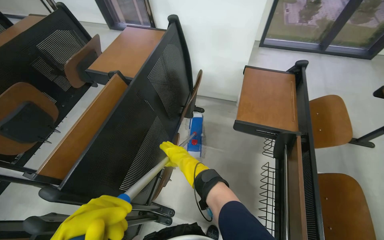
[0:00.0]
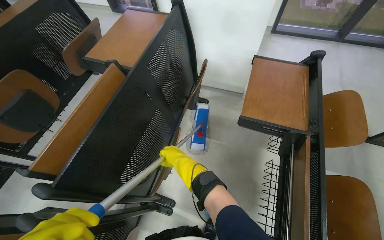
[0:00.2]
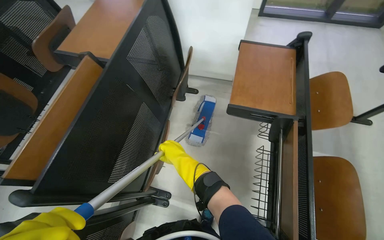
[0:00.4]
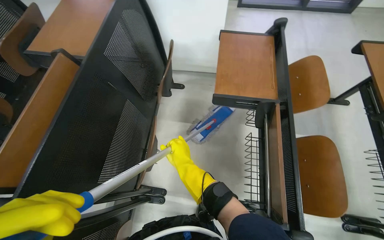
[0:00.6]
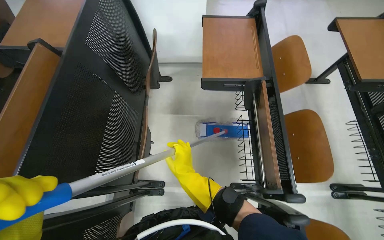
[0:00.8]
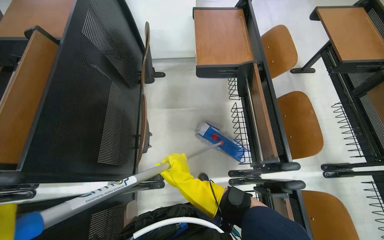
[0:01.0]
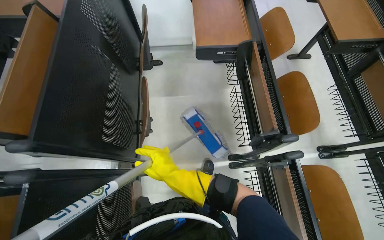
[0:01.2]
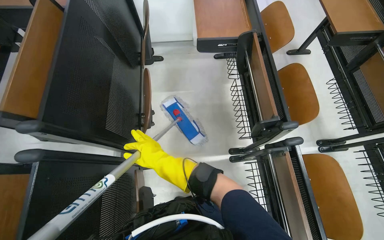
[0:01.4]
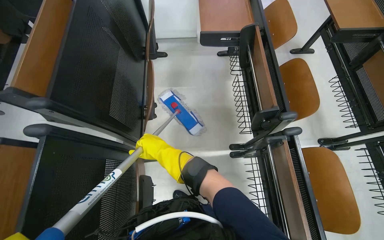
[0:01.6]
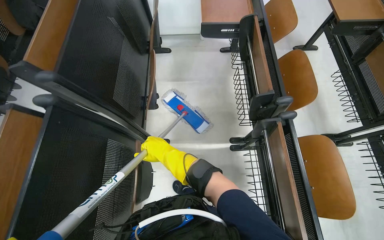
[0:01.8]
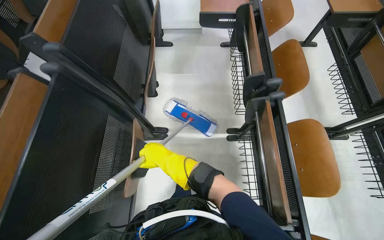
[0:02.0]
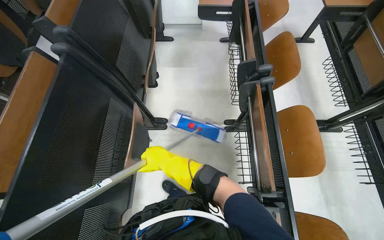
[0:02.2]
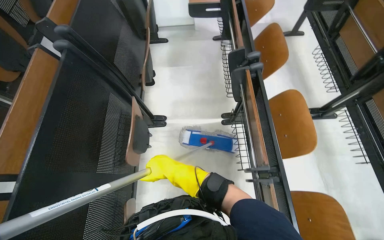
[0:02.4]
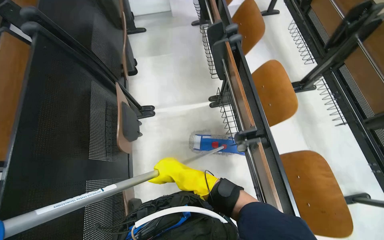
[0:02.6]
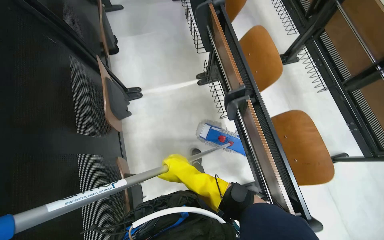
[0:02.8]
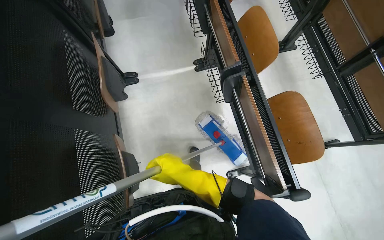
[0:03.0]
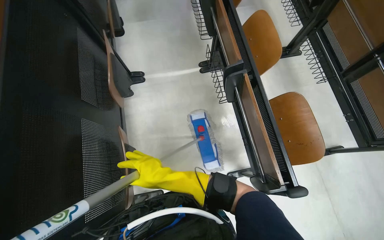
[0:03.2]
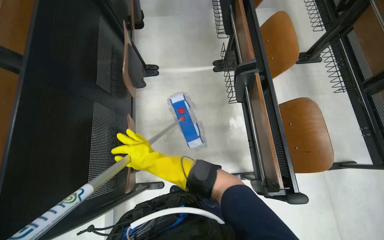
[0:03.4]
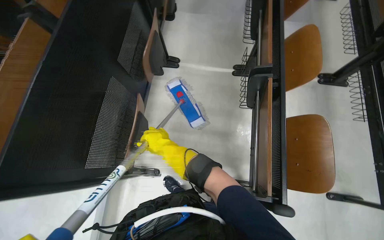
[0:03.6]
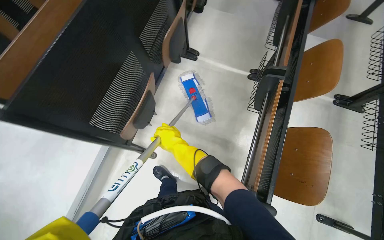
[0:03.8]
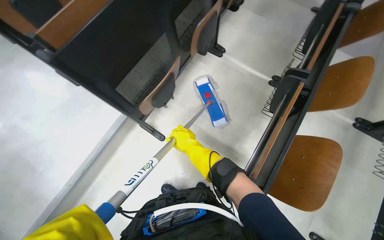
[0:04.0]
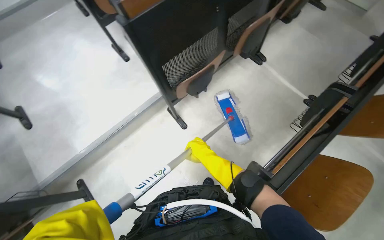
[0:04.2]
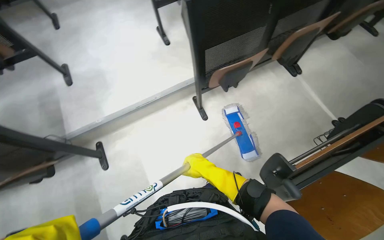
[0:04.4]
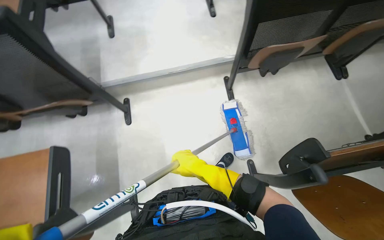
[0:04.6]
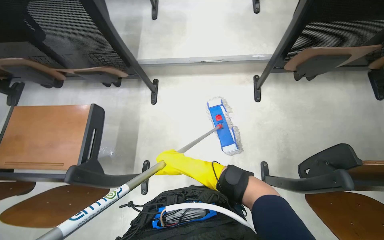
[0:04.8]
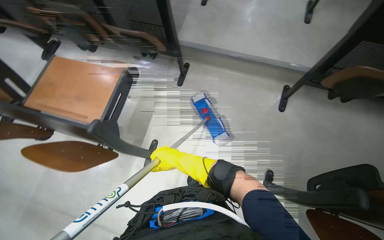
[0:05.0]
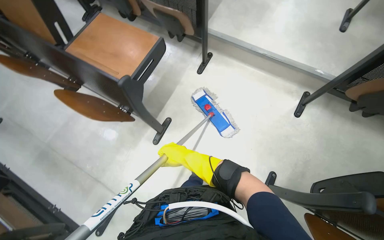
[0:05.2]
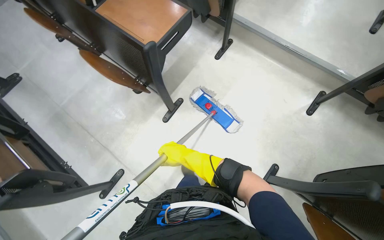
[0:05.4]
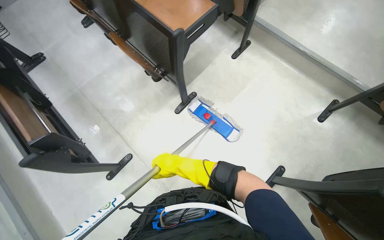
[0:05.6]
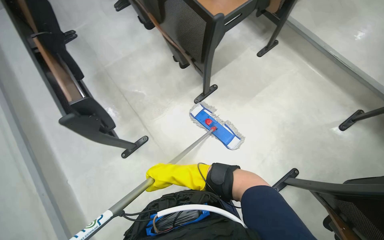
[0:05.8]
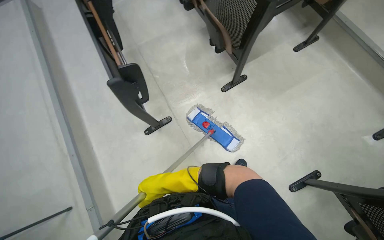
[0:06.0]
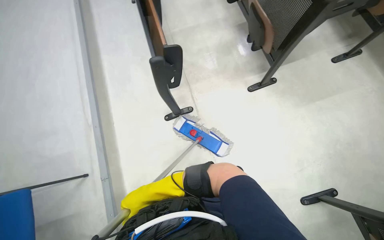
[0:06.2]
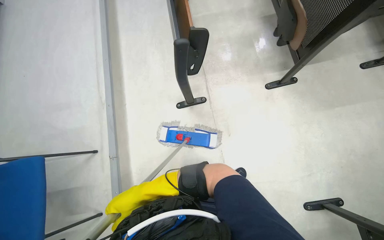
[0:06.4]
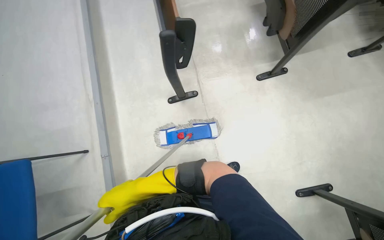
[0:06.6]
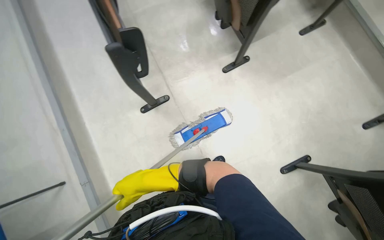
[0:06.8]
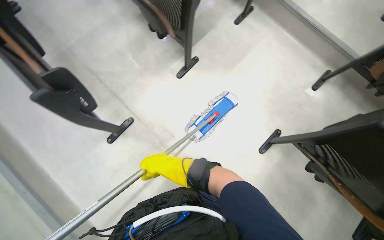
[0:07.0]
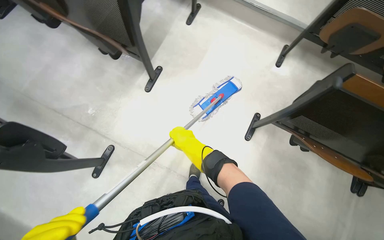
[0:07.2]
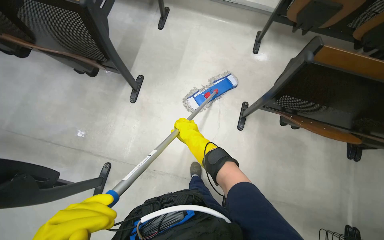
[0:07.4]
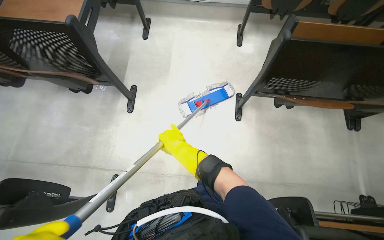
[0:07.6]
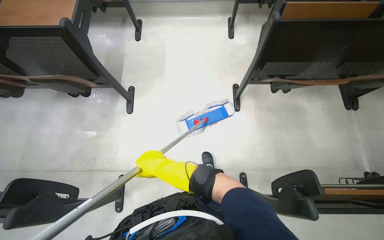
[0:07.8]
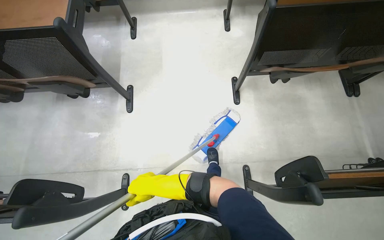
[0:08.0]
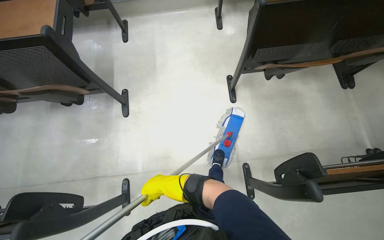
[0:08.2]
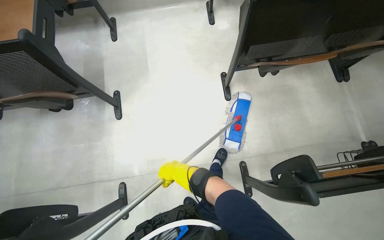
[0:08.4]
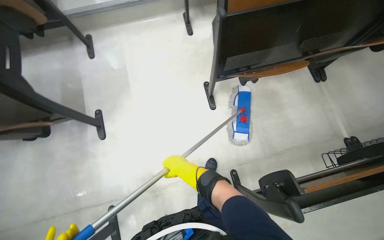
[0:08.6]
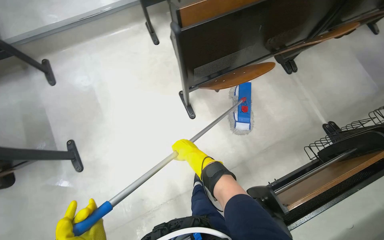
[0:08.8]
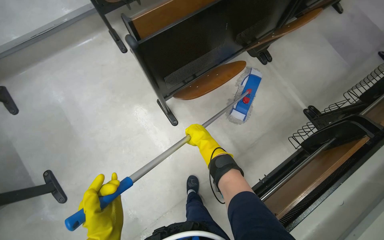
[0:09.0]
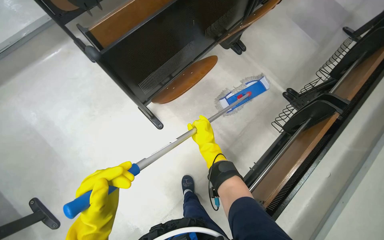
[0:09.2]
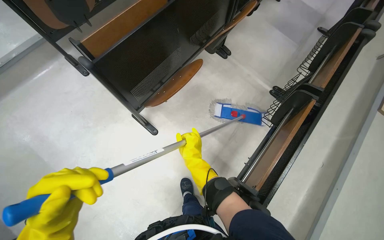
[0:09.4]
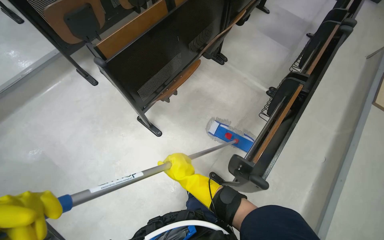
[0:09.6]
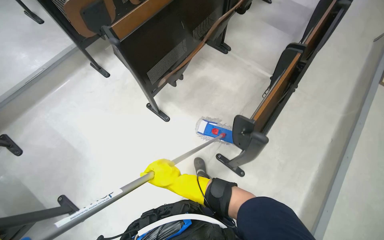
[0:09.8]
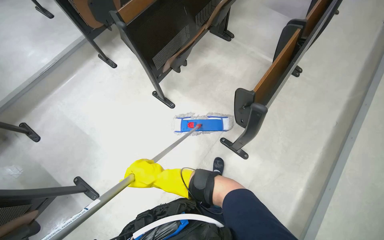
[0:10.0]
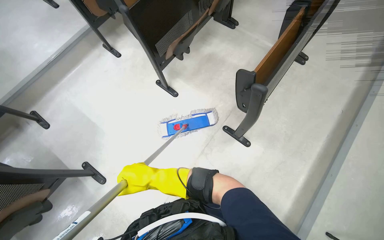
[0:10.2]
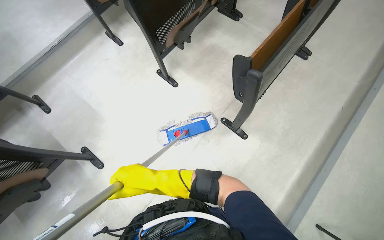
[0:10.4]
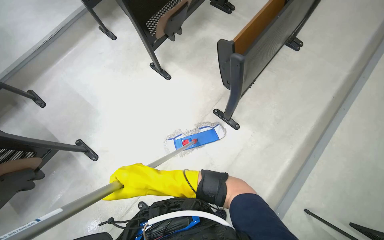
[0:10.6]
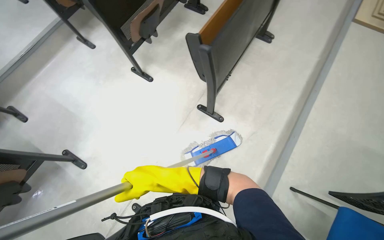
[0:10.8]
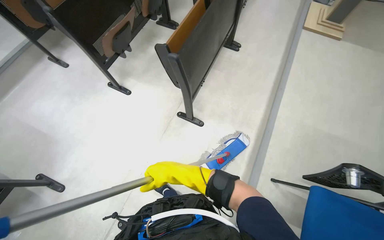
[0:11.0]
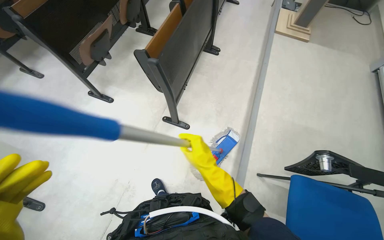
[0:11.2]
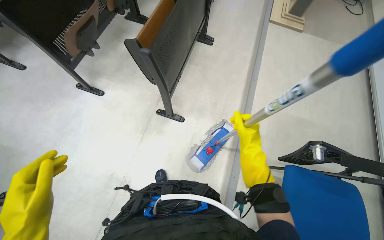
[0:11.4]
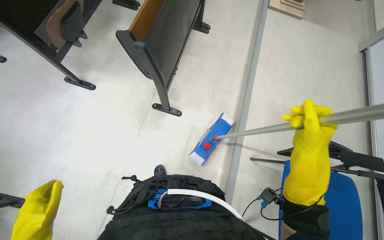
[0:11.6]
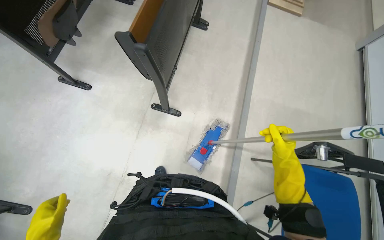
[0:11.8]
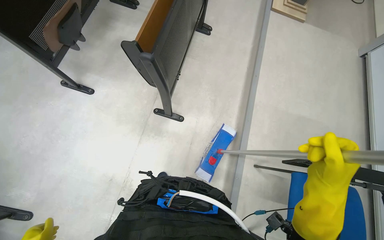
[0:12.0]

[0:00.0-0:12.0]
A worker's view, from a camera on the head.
Job: mopping floor.
The whole recording: Mopping lecture hall floor. The worker washes the mop, then mops the floor of the lecture hall, moving between rows of desks.
0.0 to 1.6 s: The wearer looks some 20 degrees further to the right. The camera pitches downward, by roughly 10 degrees.
1.6 to 3.0 s: The camera travels roughly 60 cm.
3.0 to 4.4 s: The wearer moves approximately 50 cm. The wearer looks some 80 degrees further to the left.
6.0 to 7.6 s: The head rotates about 55 degrees to the right.
7.6 to 9.0 s: The head rotates some 40 degrees to the right.
9.0 to 10.4 s: The camera is carried some 50 cm.
10.4 to 12.0 s: The wearer's head swings roughly 30 degrees to the right. The right hand moves to the right, approximately 60 cm.

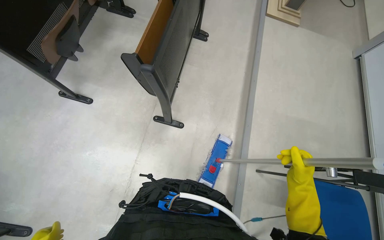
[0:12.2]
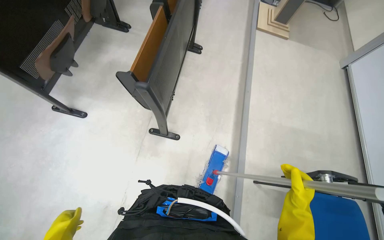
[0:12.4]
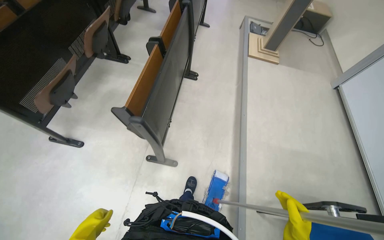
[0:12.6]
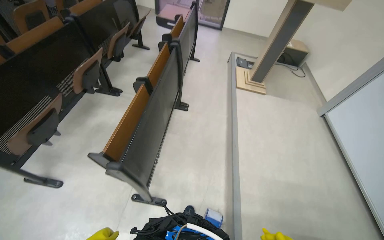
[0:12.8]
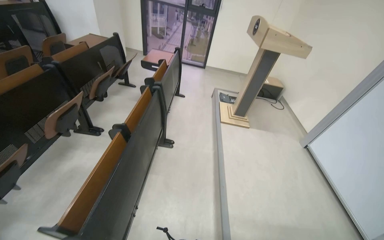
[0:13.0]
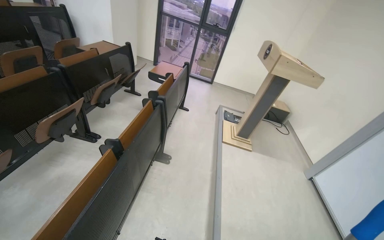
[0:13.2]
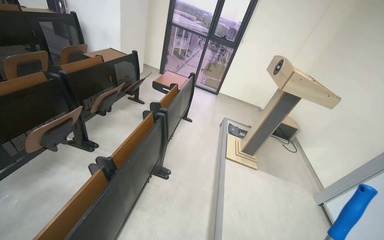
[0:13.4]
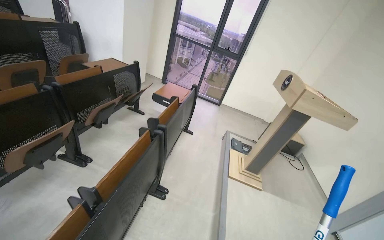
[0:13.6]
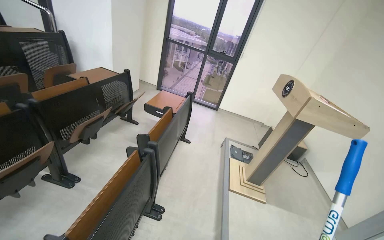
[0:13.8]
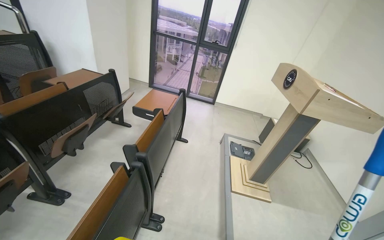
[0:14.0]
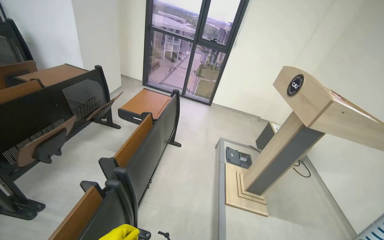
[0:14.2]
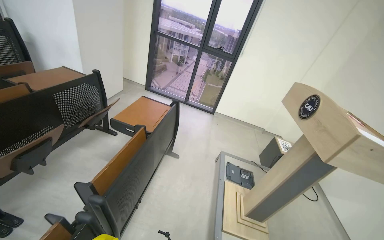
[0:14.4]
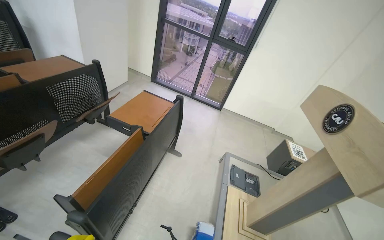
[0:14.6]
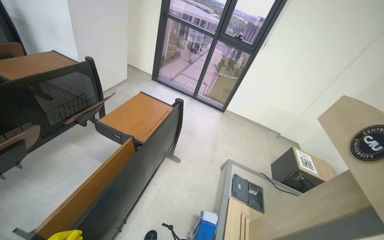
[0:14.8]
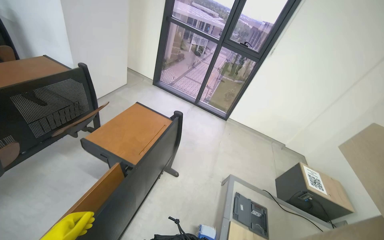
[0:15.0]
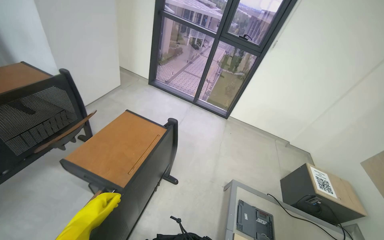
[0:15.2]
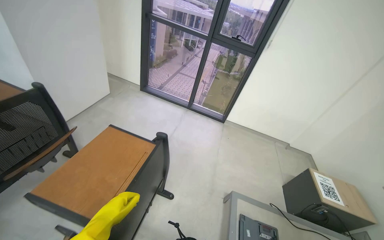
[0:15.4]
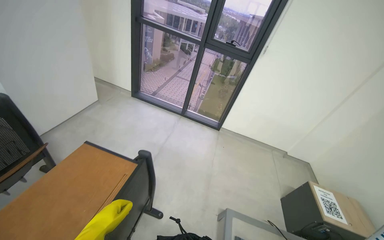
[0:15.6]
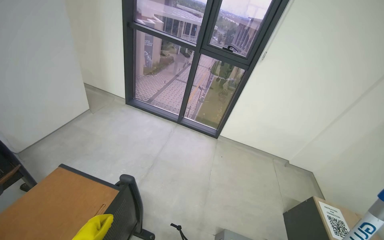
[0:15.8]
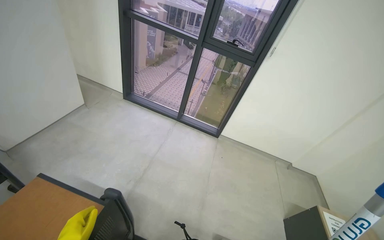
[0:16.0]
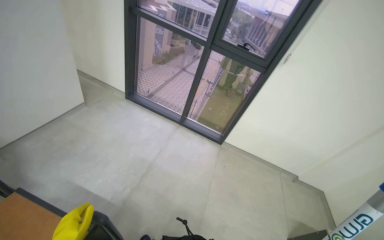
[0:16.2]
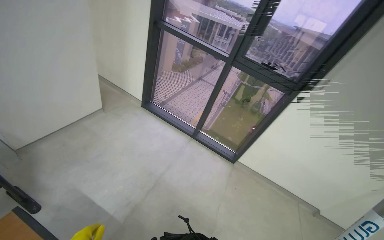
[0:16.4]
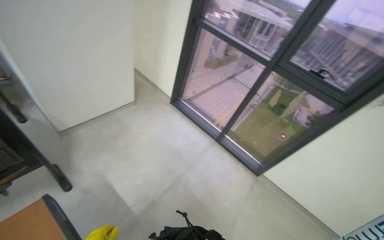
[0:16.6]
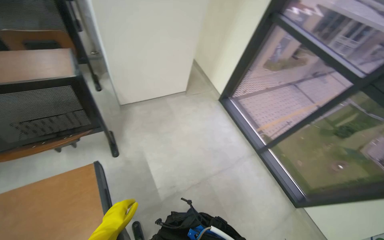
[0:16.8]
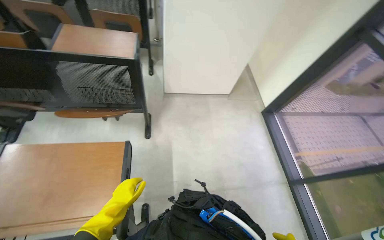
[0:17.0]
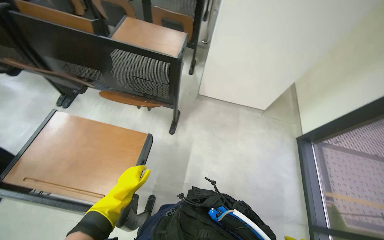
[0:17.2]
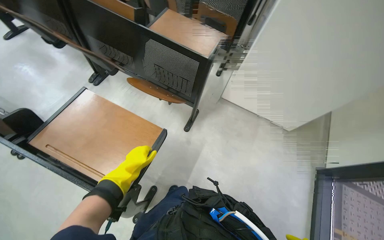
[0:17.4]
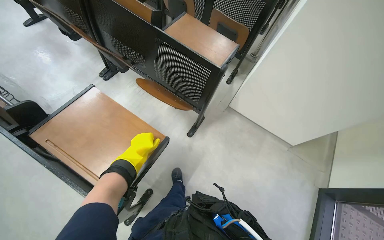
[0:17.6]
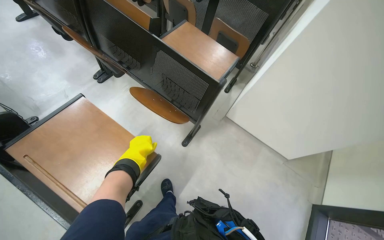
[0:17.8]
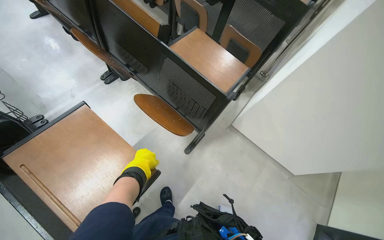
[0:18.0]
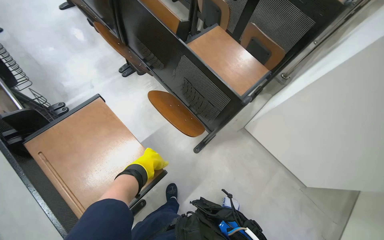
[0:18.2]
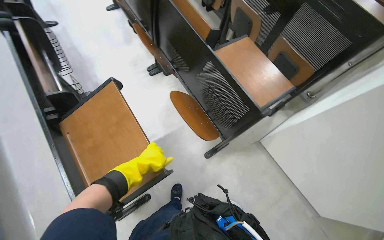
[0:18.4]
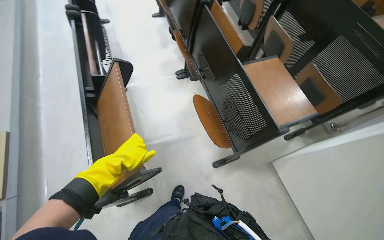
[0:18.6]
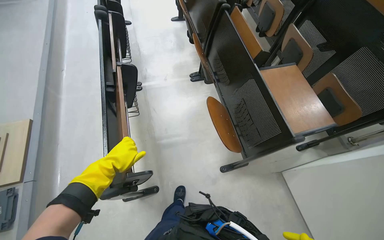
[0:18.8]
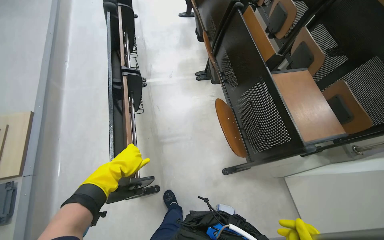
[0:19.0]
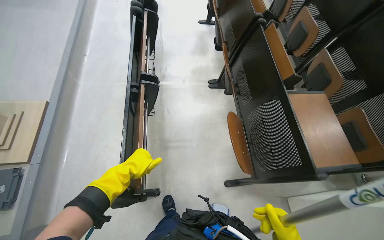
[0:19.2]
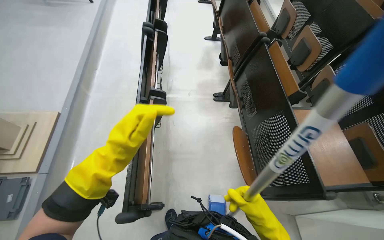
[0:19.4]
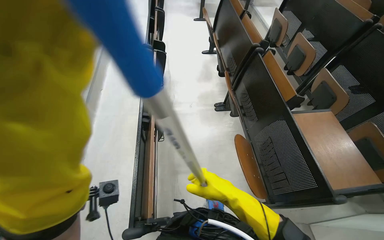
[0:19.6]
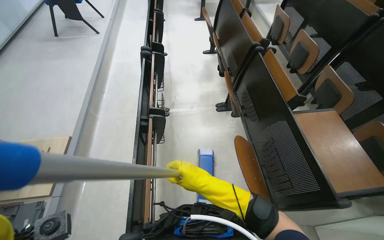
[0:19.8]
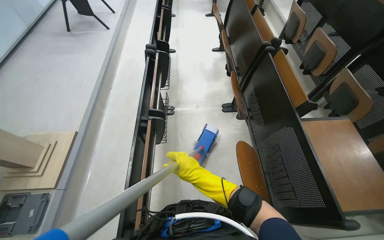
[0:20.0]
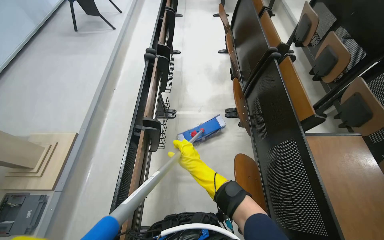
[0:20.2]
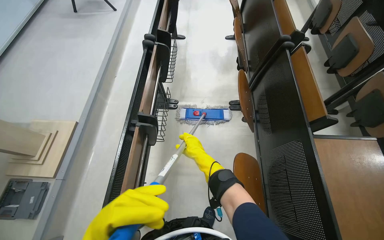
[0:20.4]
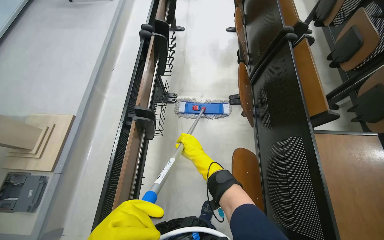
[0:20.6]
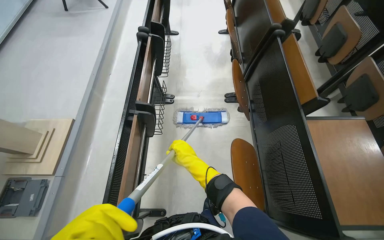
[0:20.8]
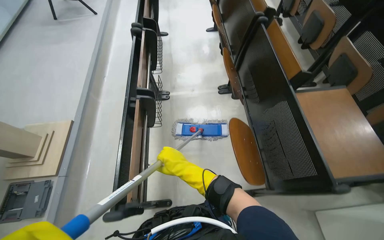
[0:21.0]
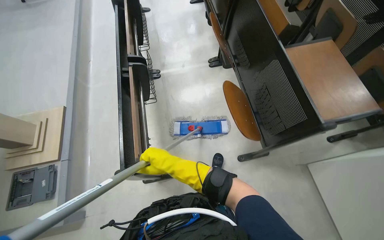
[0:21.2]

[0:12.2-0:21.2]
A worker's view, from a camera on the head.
Job: mopping floor.
The whole recording: Mopping lecture hall floor. The worker washes the mop, then mops the floor of the lecture hall, moving between rows of desks.
12.2 to 13.8 s: The wearer moves some 80 cm. The wearer looks about 40 degrees further upward.
13.8 to 15.2 s: The camera is carried approximately 1 m.
15.2 to 16.6 s: The wearer moves roughly 90 cm. The head turns to the left by some 20 degrees.
16.6 to 18.2 s: The wearer moves some 40 cm. The head turns to the left by about 95 degrees.
18.2 to 19.8 s: The wearer looks about 35 degrees further to the left. The view tips upward by roughly 15 degrees.
19.8 to 21.2 s: The right hand moves farther from the camera, about 10 cm.
